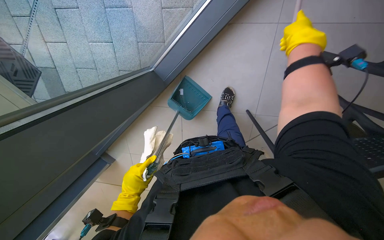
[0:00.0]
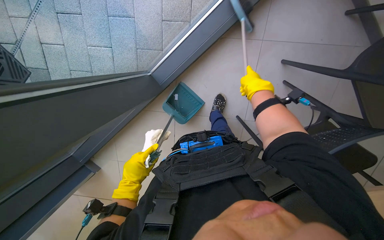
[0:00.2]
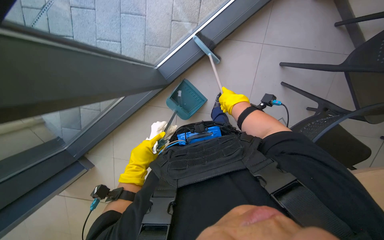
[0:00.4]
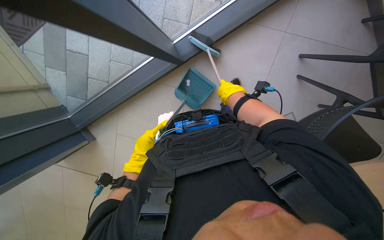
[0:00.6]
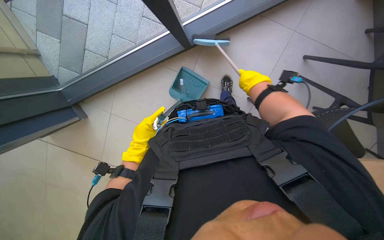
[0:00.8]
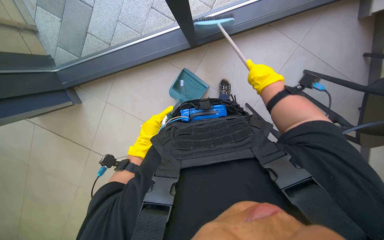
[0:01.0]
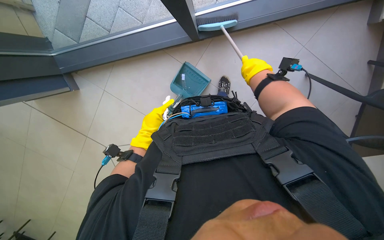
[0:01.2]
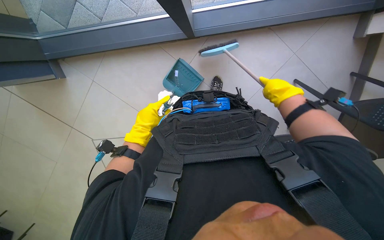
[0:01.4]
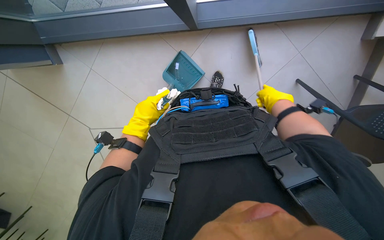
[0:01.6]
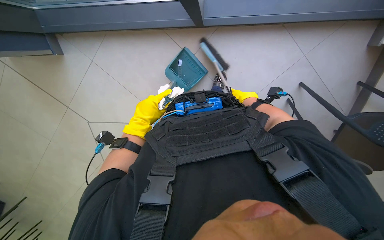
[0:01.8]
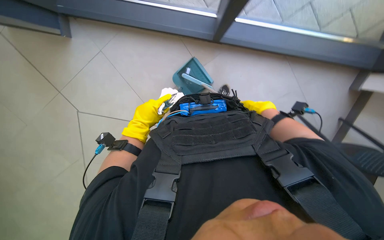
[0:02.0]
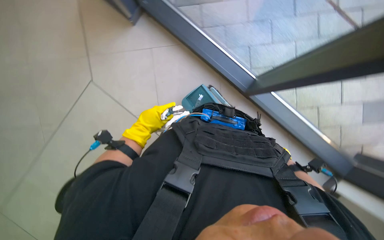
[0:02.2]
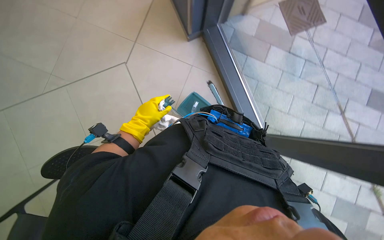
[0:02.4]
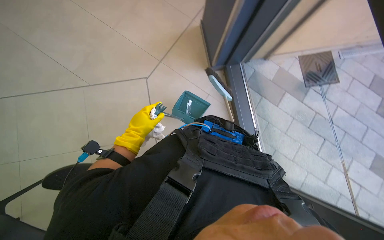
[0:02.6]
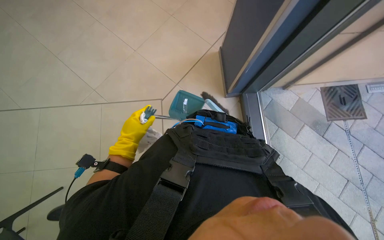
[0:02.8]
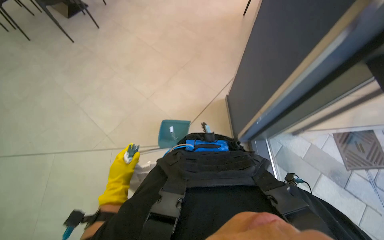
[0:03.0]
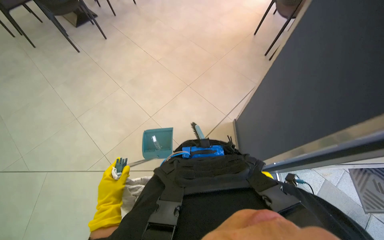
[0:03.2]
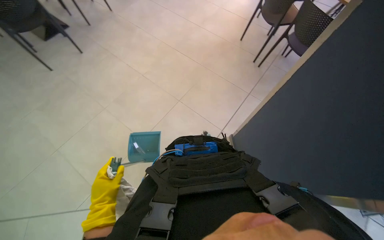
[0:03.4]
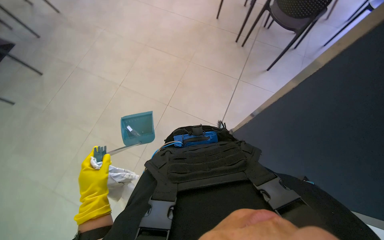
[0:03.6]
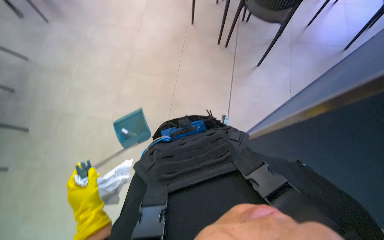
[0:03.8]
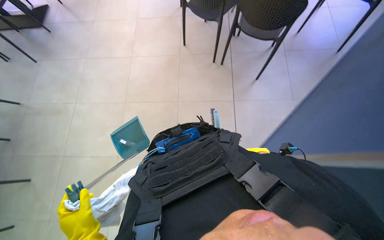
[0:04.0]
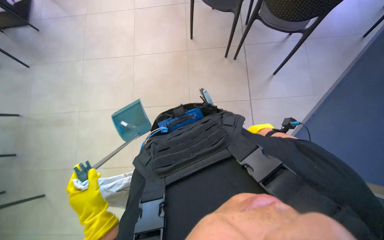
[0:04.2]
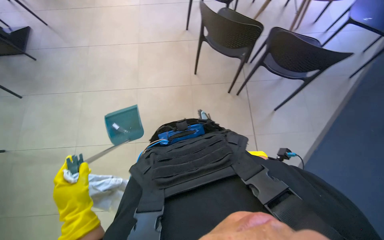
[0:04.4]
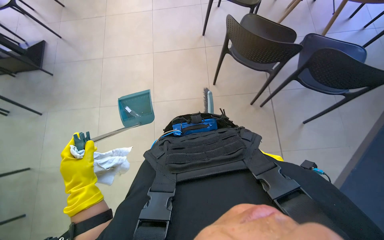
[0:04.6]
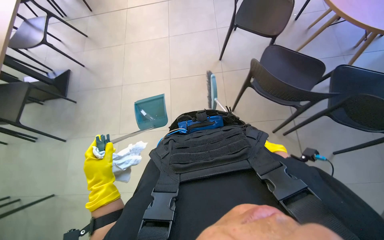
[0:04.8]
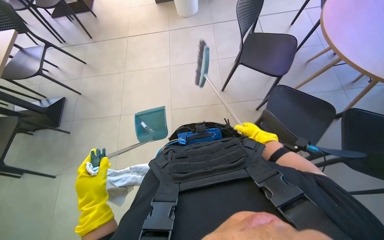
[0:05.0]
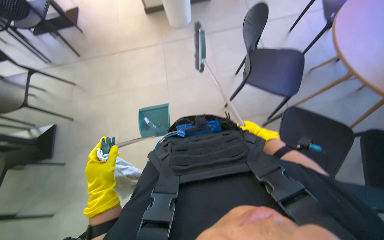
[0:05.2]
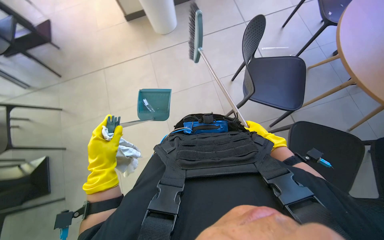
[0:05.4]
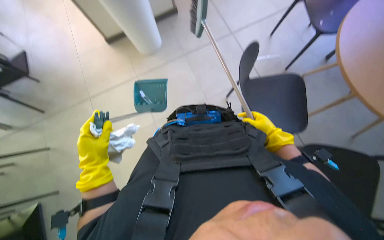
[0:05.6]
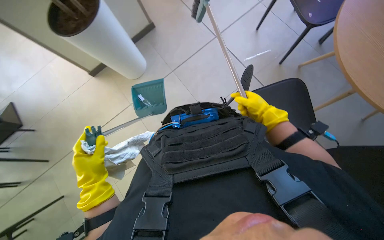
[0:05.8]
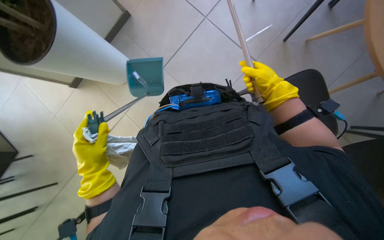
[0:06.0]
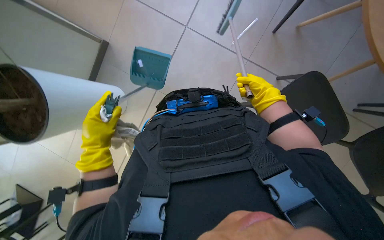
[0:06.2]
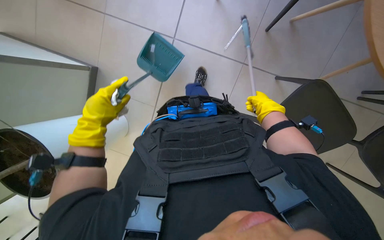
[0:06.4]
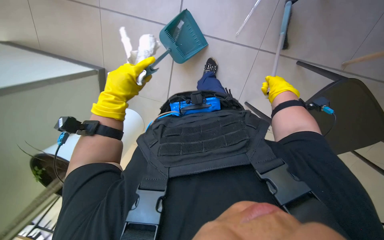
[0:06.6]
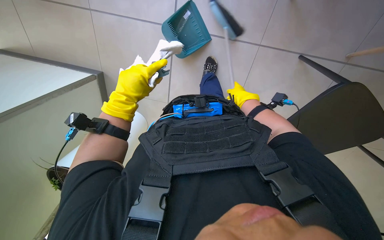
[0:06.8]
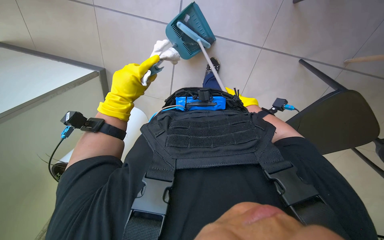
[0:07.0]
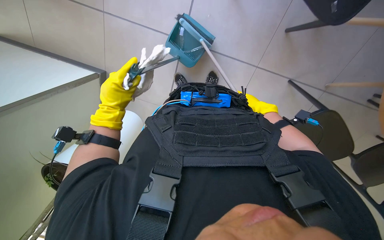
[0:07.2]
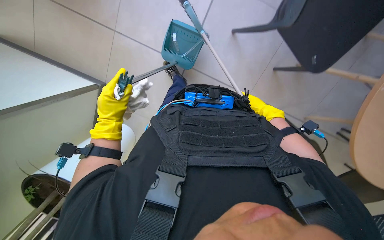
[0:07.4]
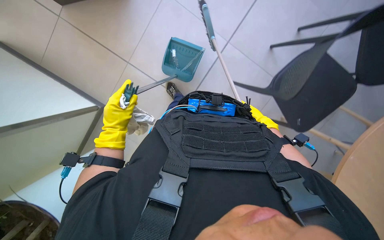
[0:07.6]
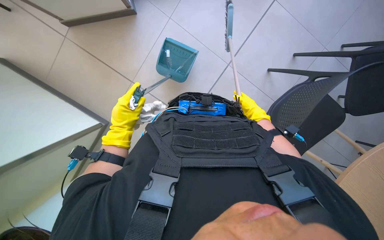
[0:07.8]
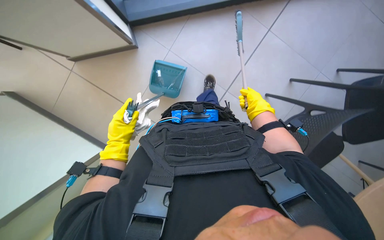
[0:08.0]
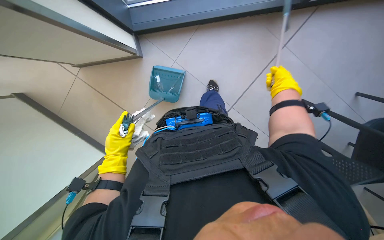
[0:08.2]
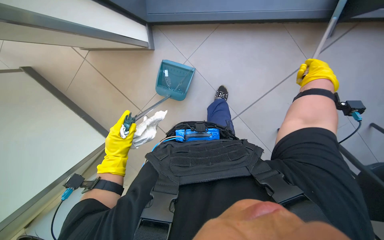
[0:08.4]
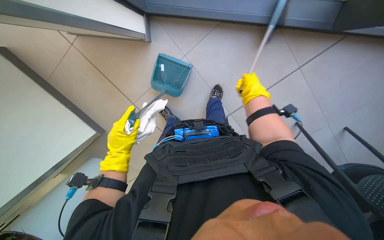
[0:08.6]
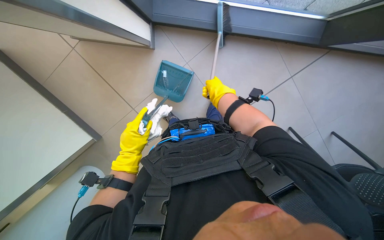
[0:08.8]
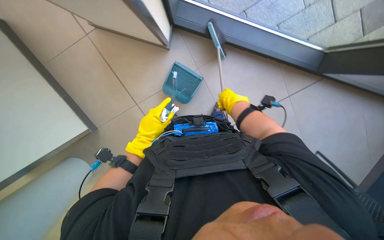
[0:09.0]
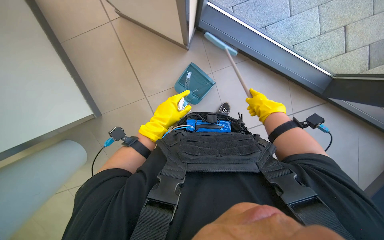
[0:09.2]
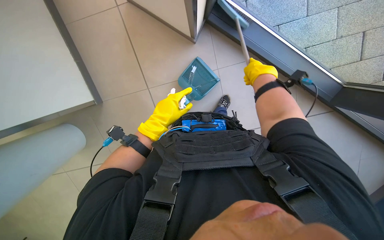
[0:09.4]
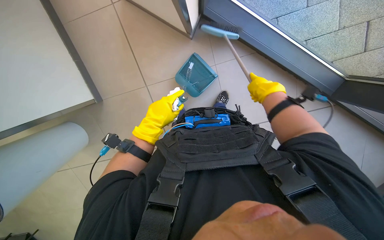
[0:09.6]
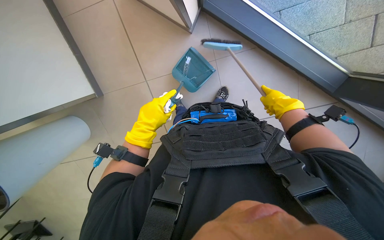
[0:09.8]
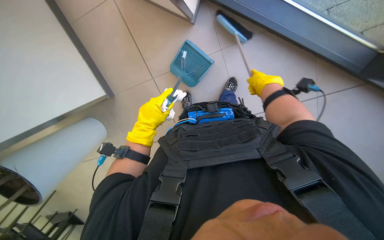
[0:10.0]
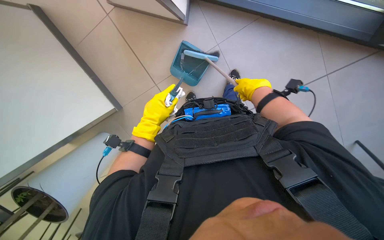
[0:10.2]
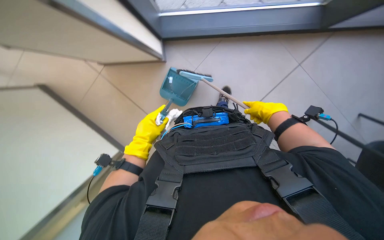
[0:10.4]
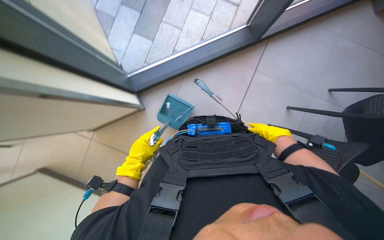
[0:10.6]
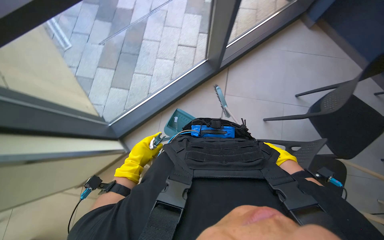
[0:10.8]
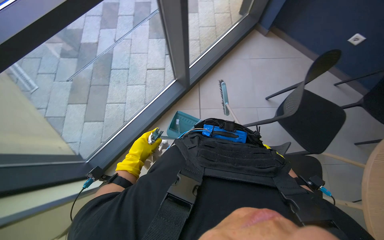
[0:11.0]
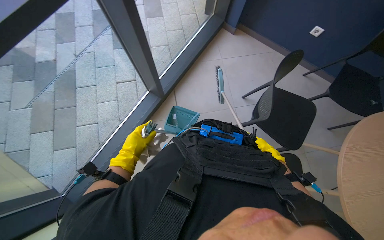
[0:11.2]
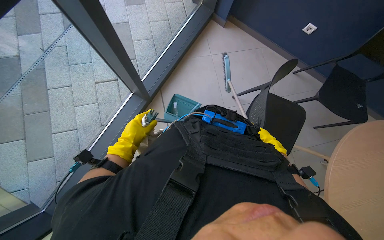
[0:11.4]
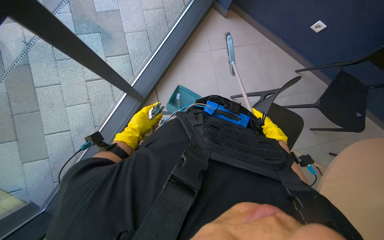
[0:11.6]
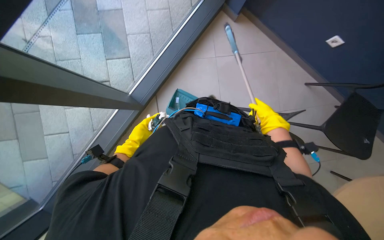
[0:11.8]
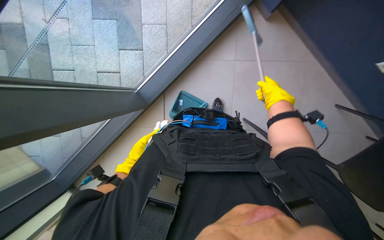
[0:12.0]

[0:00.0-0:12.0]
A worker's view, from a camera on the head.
Job: sweeping floor.
The whole recording: Sweeping floor with brush. The worker sweeps the floor with a brush and collects debris into a dustpan.
0:00.0 to 0:01.6: The view pans to the right by some 15 degrees. Everything in view rotates roughly 30 degrees clockwise. The right hand is displaced down the picture by approximately 10 cm, and reaches some 15 cm to the left, then returns.
0:01.6 to 0:03.0: The wearer moves roughly 50 cm. The wearer looks approximately 35 degrees further upward. The scene turns about 65 degrees clockwise in the picture.
0:03.0 to 0:04.4: The wearer's head swings about 15 degrees to the right. The left hand goes about 20 cm to the left.
0:04.4 to 0:06.0: The camera is carried some 70 cm.
0:06.0 to 0:07.6: The right hand goes nearer and farther, about 20 cm each way, reversing 2 times.
0:07.6 to 0:09.0: The left hand is displaced to the right by approximately 10 cm; the right hand travels to the left, up the picture and nearer to the camera by about 25 cm.
0:09.0 to 0:10.4: The view swings approximately 15 degrees to the left.
0:10.4 to 0:12.0: The camera travels about 80 cm. The head rotates some 20 degrees to the right.

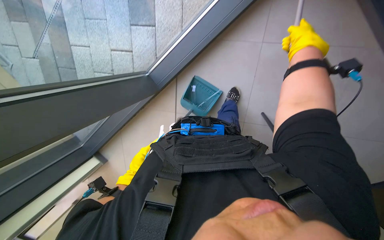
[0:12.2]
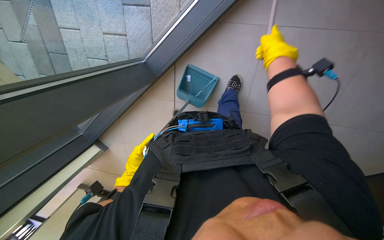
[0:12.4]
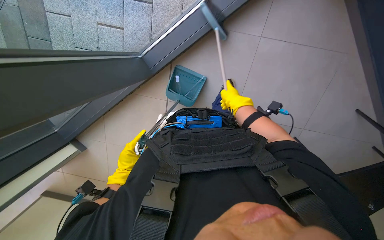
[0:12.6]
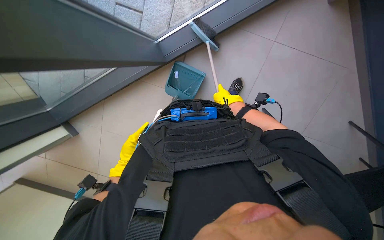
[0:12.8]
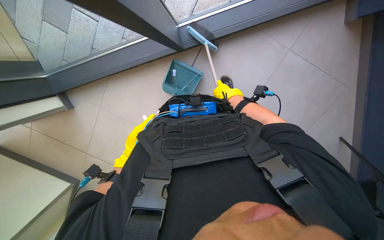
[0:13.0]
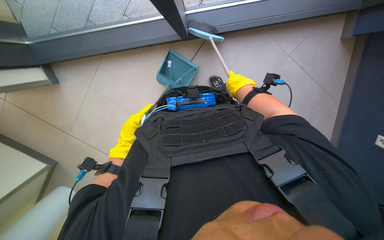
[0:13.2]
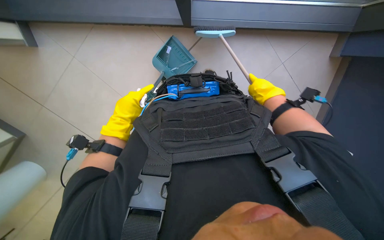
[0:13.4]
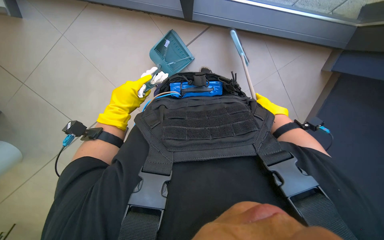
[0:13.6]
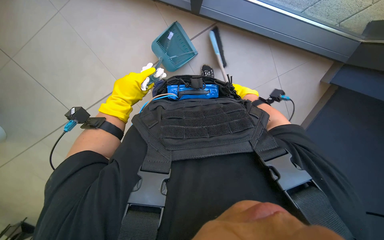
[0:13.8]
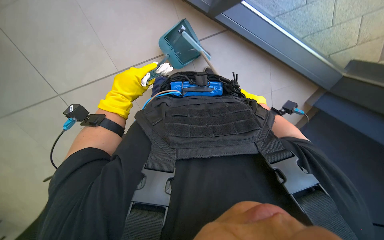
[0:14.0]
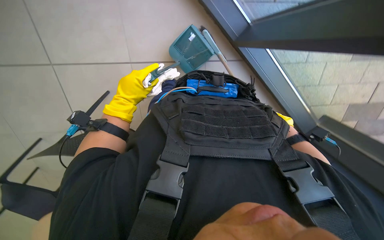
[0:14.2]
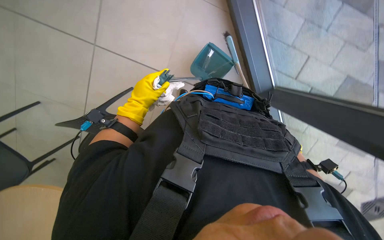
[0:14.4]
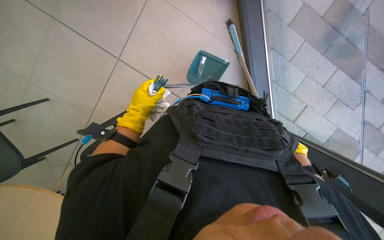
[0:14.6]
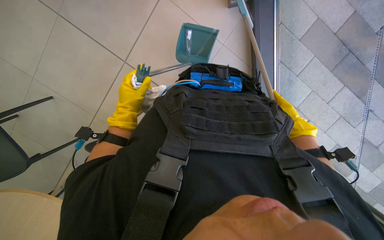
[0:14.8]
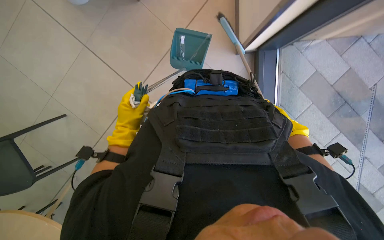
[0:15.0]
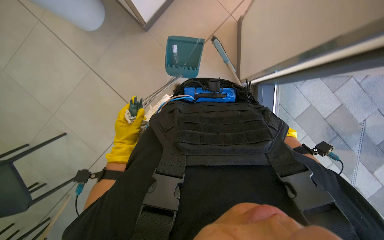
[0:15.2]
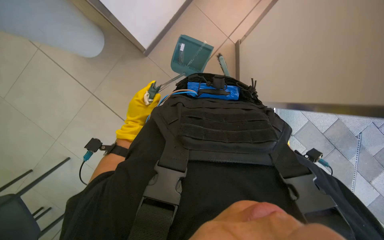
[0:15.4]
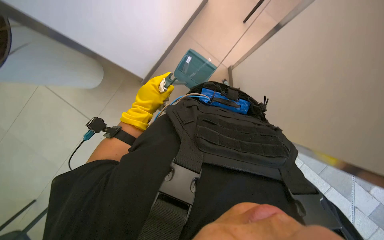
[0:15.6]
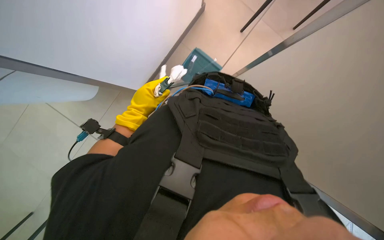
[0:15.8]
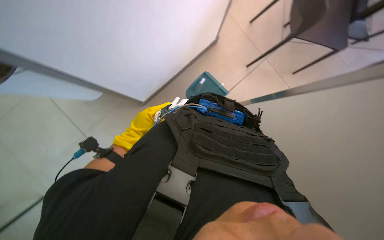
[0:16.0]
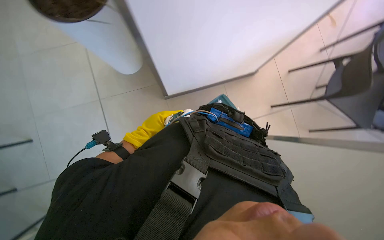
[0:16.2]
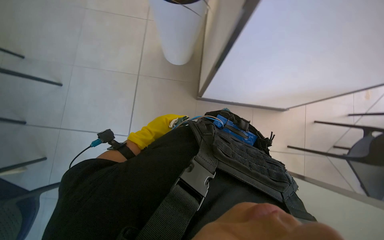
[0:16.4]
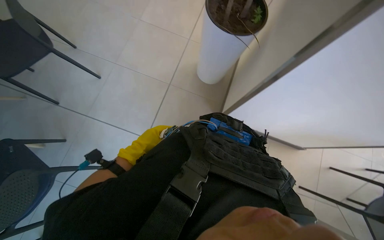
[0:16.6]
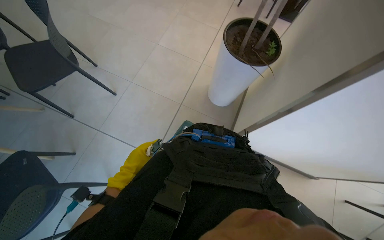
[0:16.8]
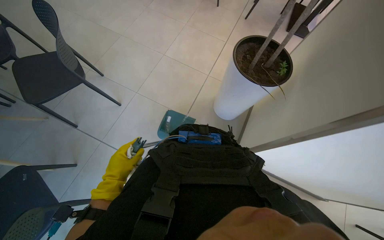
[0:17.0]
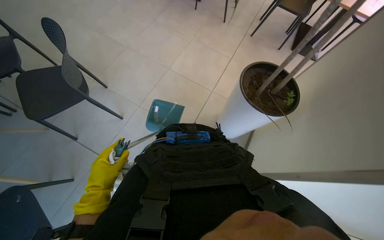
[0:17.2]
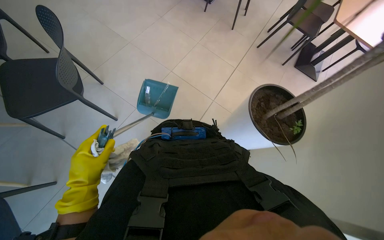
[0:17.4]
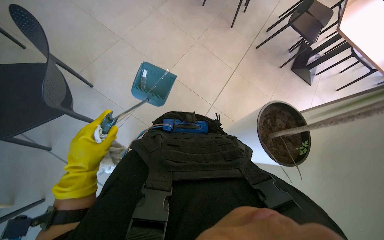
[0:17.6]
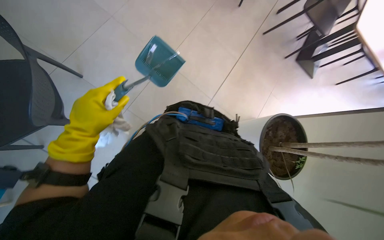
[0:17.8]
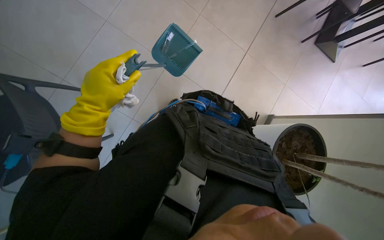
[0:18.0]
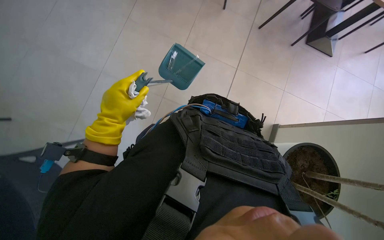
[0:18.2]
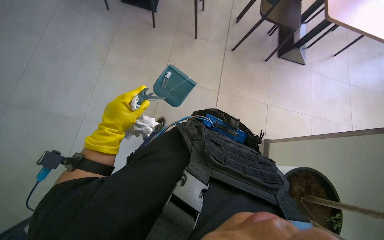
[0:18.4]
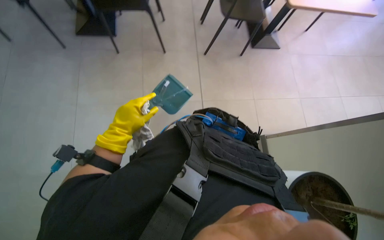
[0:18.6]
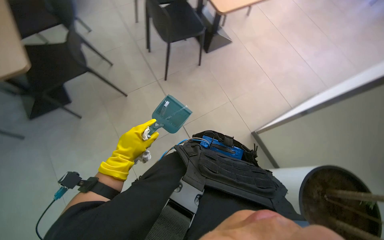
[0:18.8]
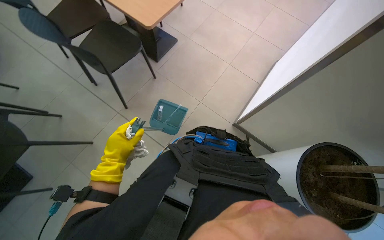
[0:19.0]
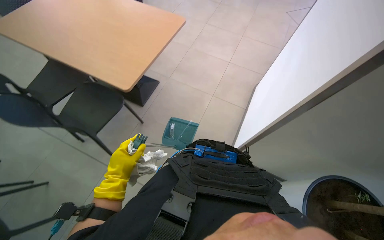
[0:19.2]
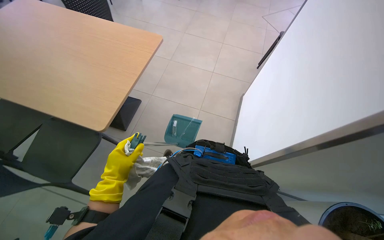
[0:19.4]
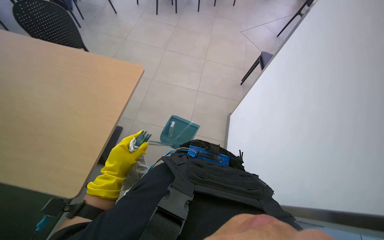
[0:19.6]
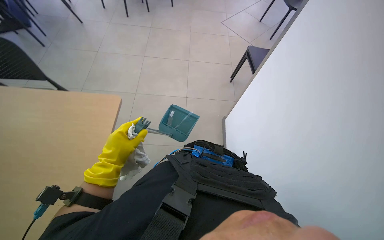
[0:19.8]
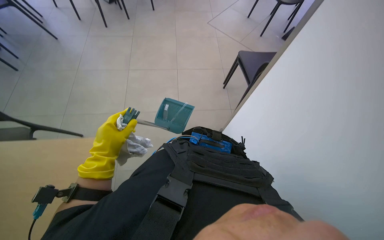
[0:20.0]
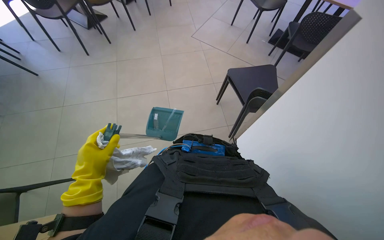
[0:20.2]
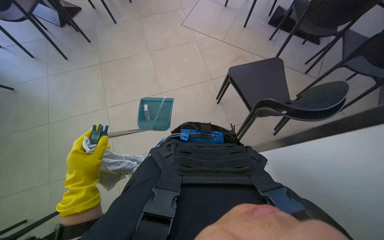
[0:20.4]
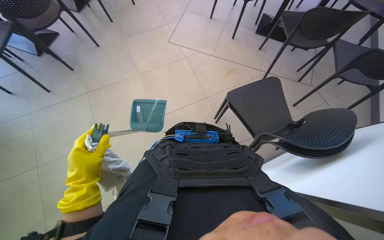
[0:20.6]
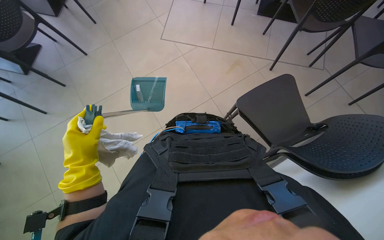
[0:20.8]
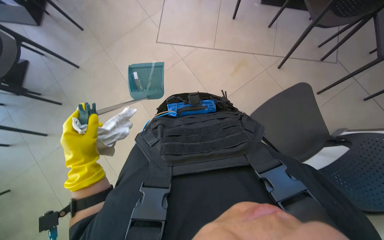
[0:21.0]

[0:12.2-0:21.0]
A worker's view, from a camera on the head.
Job: sweeping floor.
The whole recording: Sweeping floor with brush. The worker sweeps the floor with a brush and collects debris into a dustpan.
0:12.2 to 0:13.6: The wearer looks about 15 degrees further downward. The left hand is displaced nearer to the camera and up the picture by approximately 20 cm. Meanwhile the right hand moves farther from the camera, roughly 10 cm.
0:13.6 to 0:15.2: The view tilts some 10 degrees upward. The scene rotates clockwise by about 30 degrees.
0:15.2 to 0:16.6: The view tips upward by some 15 degrees.
0:16.6 to 0:18.0: The camera is carried roughly 80 cm.
0:18.0 to 0:19.6: The left hand travels down the picture by roughly 10 cm.
